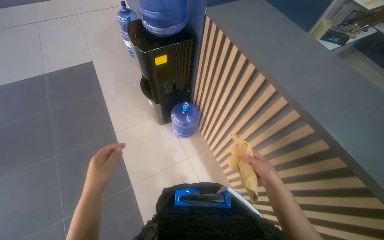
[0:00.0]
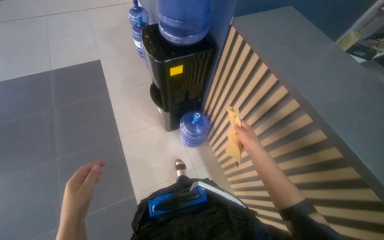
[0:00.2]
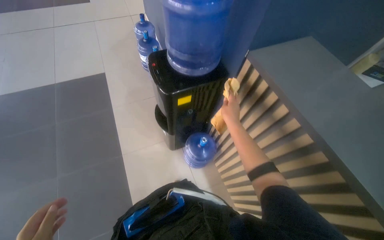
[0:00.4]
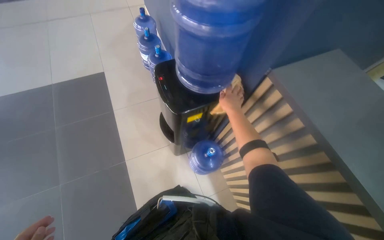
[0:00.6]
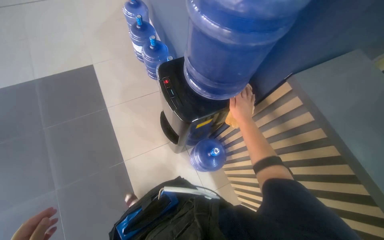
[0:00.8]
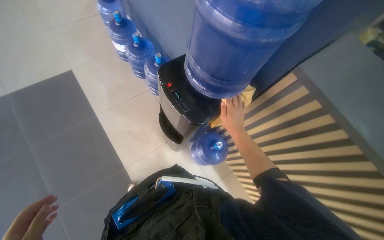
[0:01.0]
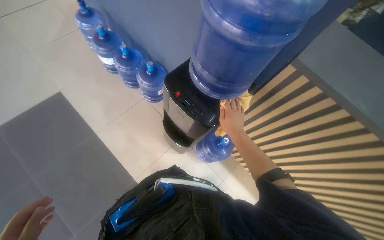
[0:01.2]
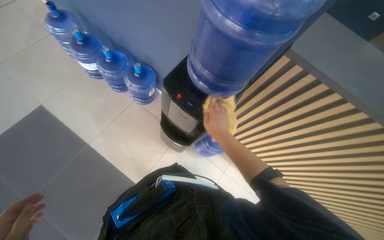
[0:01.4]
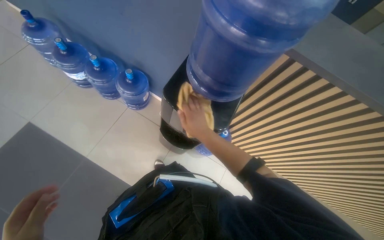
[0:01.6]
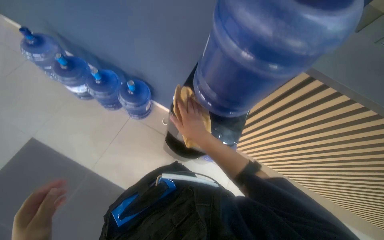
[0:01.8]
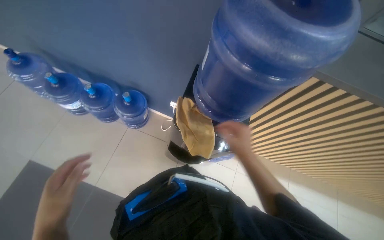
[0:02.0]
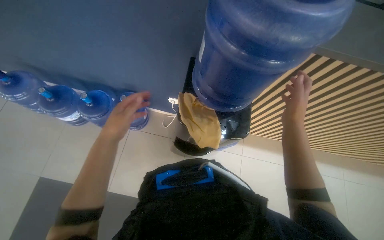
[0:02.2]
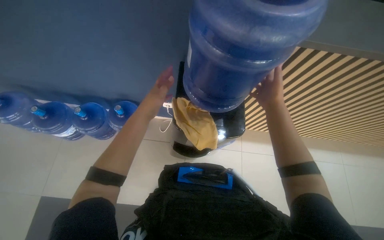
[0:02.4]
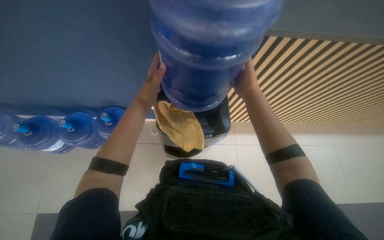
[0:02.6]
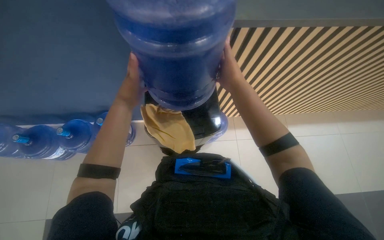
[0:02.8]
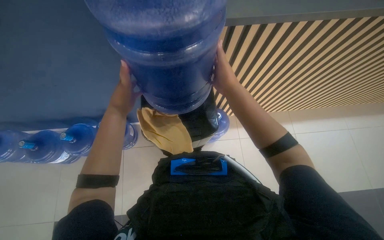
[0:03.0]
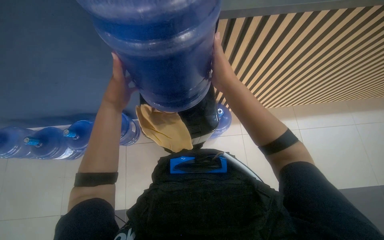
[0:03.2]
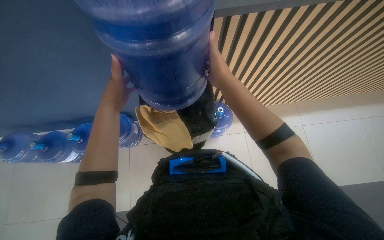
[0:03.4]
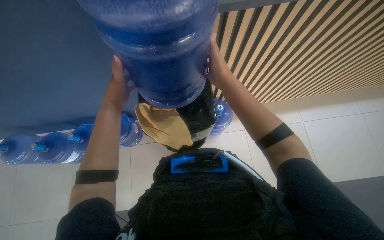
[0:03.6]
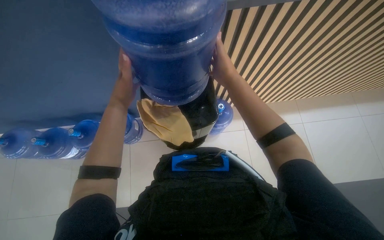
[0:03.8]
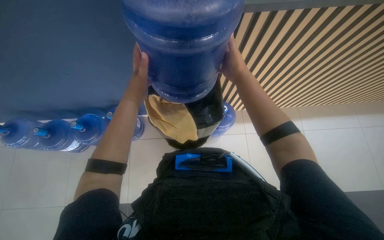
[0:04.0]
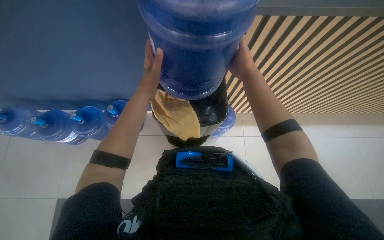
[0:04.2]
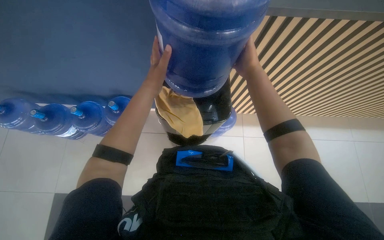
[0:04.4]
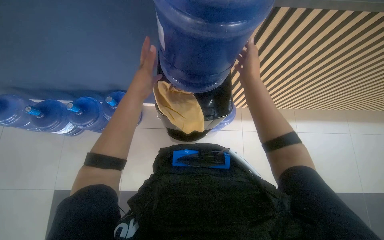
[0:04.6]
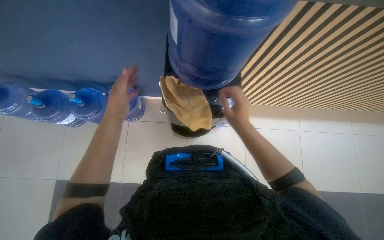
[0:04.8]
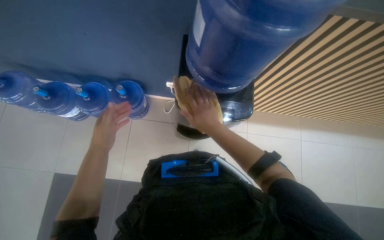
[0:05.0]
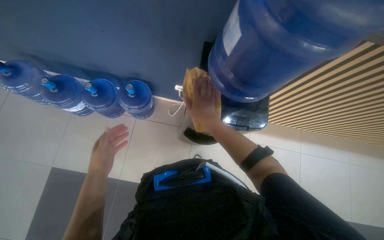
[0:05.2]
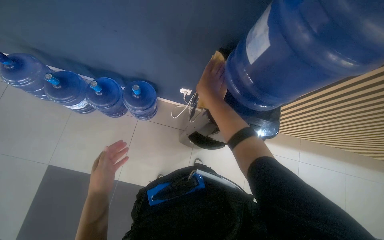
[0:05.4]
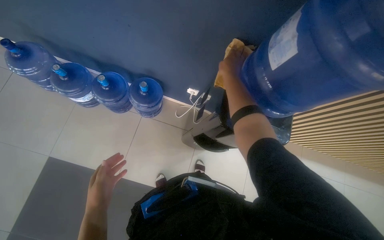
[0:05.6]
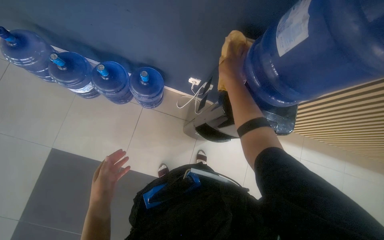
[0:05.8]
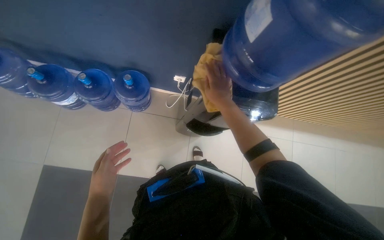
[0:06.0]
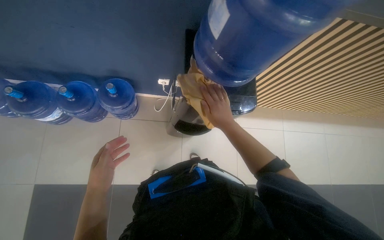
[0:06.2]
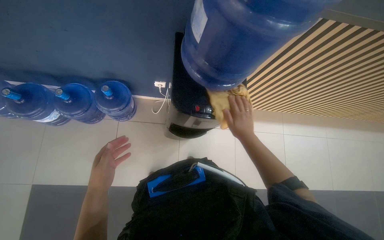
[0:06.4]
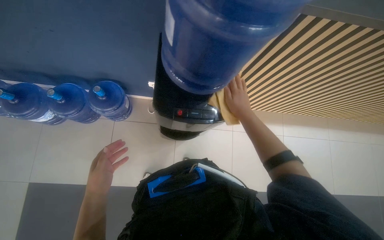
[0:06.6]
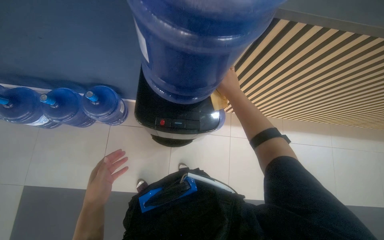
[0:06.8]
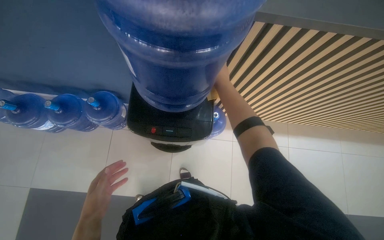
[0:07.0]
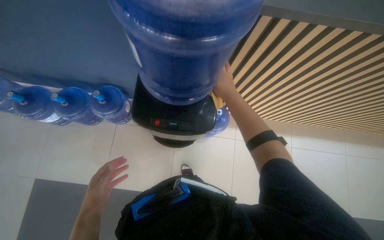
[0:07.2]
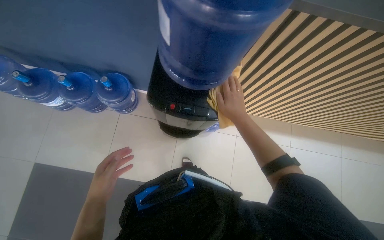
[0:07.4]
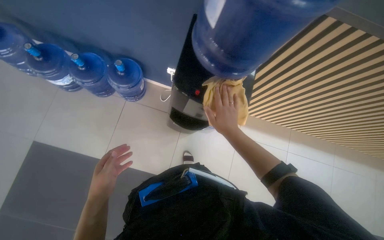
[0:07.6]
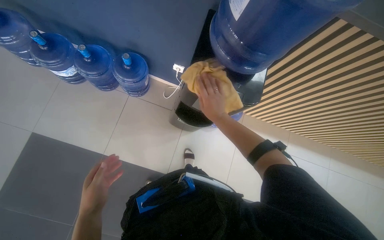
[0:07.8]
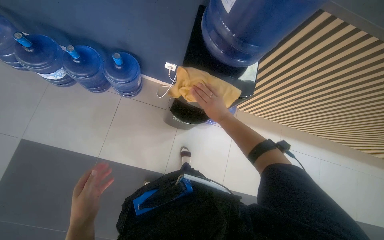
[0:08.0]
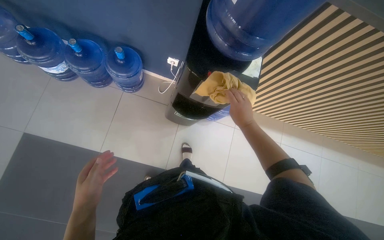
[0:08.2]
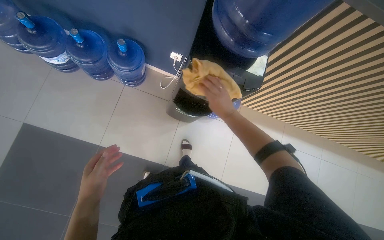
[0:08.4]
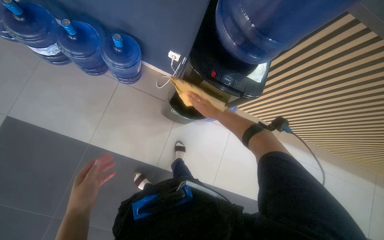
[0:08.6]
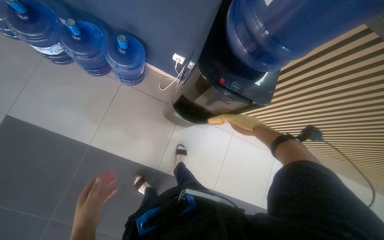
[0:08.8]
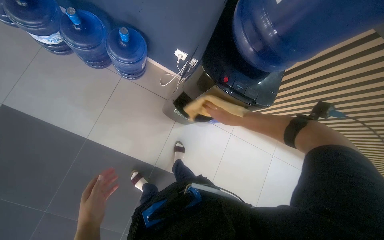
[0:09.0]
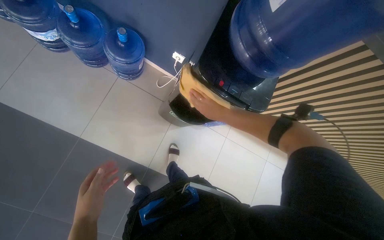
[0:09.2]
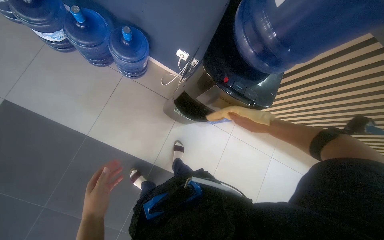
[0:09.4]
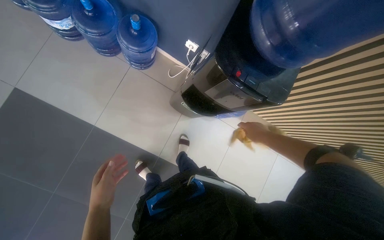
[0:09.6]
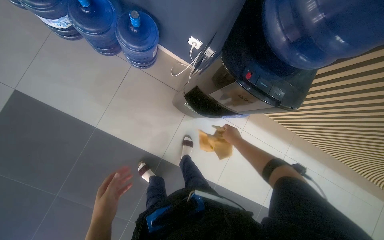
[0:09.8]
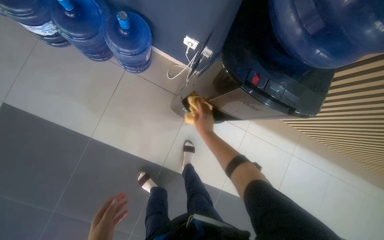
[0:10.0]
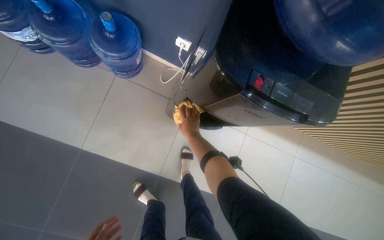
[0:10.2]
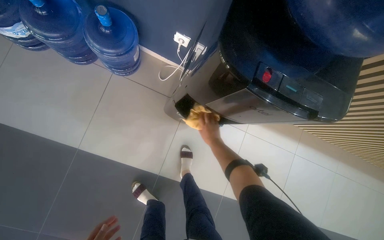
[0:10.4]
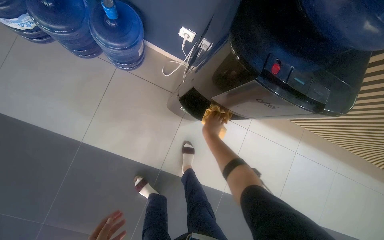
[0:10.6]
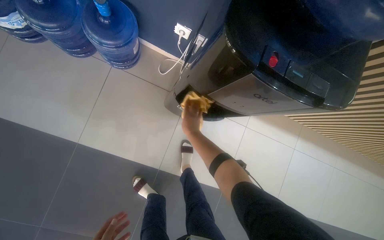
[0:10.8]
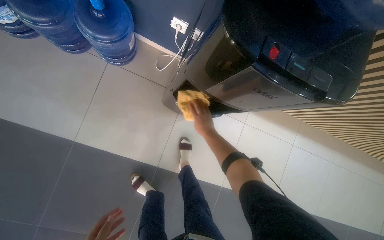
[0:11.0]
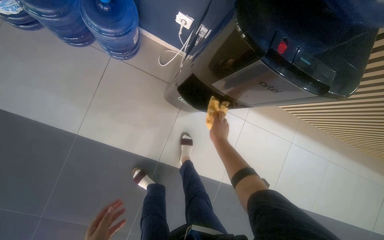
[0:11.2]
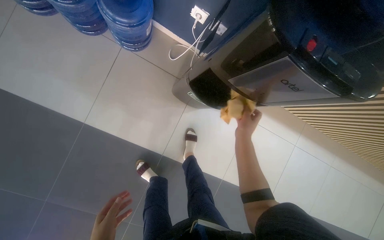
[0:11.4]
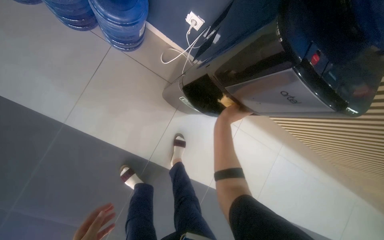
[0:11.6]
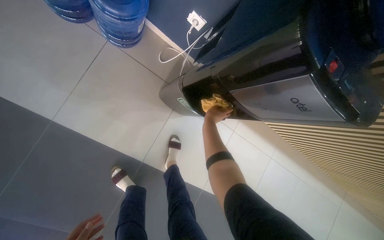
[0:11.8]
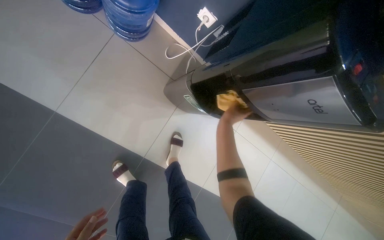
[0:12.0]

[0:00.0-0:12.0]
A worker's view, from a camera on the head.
Job: wiping surfaces.
The whole recording: Wiping water dispenser. The worker wipes the water dispenser with a yellow cloth.
0:00.0 to 0:01.6: The wearer moves roughly 90 cm. The head rotates about 35 degrees to the right. The wearer looks some 15 degrees further downward.
0:01.6 to 0:03.0: The scene rotates counterclockwise by about 35 degrees. The right hand moves up the picture and nearer to the camera, approximately 20 cm, and travels to the right and back again, roughly 10 cm each way.
0:03.0 to 0:04.4: The hands make small movements and keep their place.
0:04.4 to 0:06.0: The left hand shifts approximately 50 cm to the left and down the picture, while the right hand moves up and down the picture over roughly 20 cm, changing direction 2 times.
0:06.0 to 0:07.6: The right hand goes up and down the picture, approximately 20 cm each way, reversing 2 times.
0:07.6 to 0:09.0: The left hand heads down the picture, covering roughly 15 cm, while the right hand moves farther from the camera, approximately 15 cm.
0:09.0 to 0:10.4: The right hand swings left and right, some 30 cm each way, with 2 reversals.

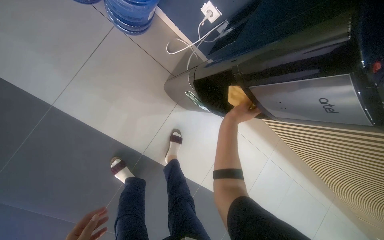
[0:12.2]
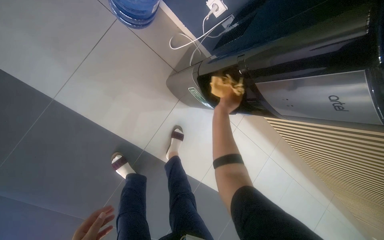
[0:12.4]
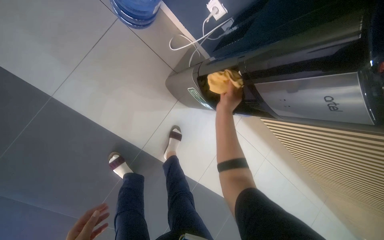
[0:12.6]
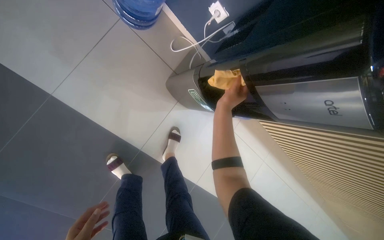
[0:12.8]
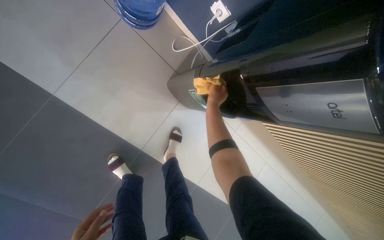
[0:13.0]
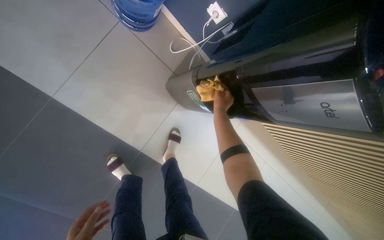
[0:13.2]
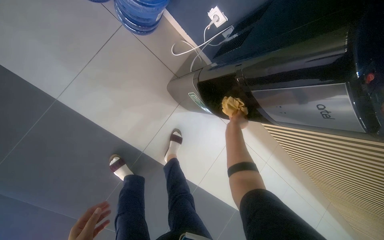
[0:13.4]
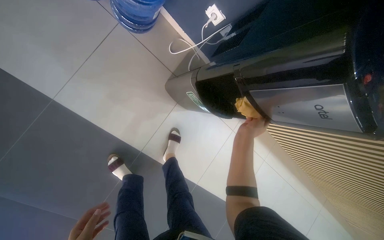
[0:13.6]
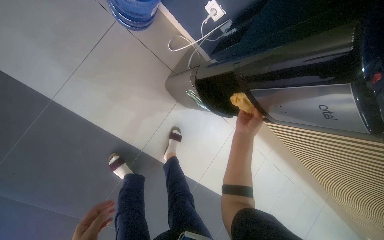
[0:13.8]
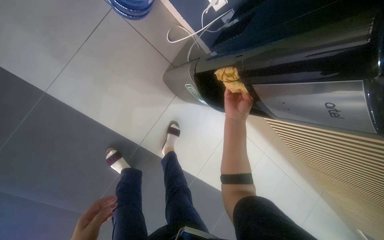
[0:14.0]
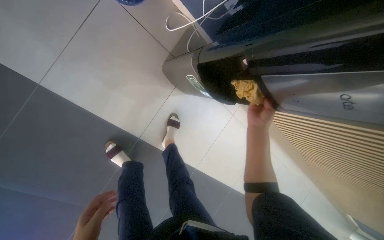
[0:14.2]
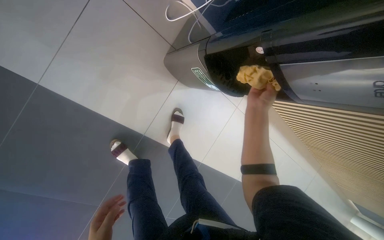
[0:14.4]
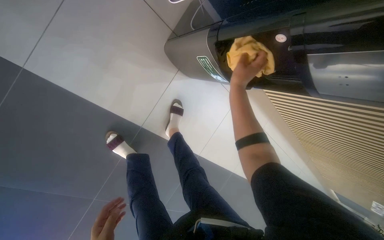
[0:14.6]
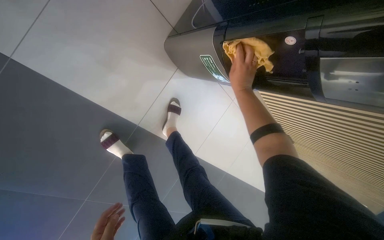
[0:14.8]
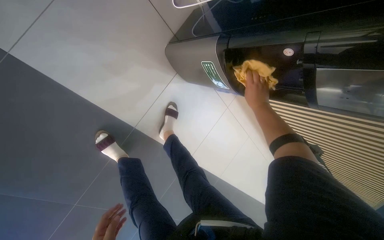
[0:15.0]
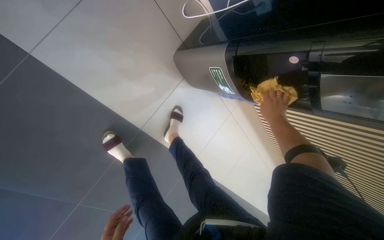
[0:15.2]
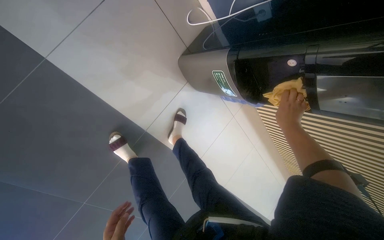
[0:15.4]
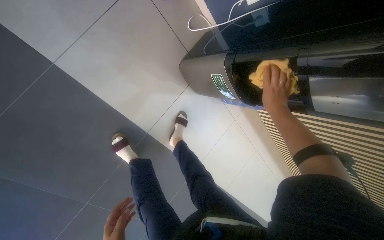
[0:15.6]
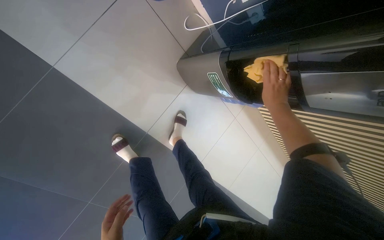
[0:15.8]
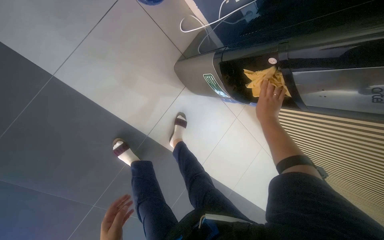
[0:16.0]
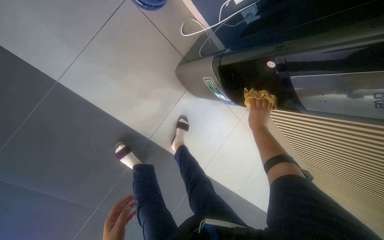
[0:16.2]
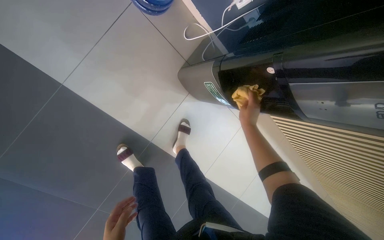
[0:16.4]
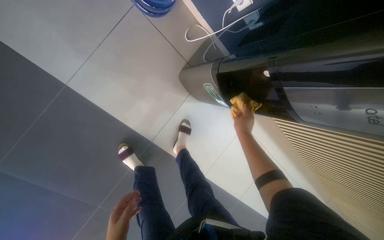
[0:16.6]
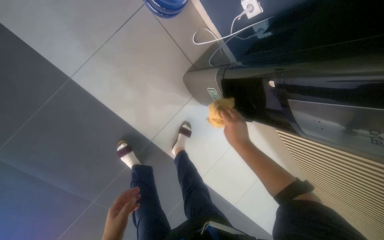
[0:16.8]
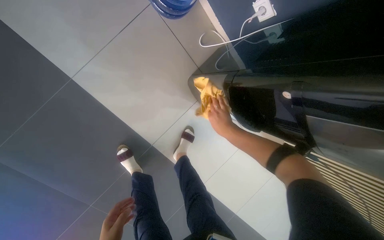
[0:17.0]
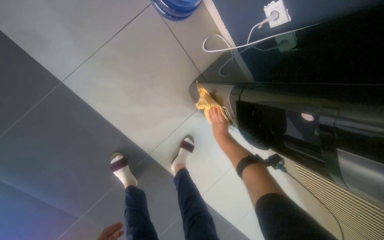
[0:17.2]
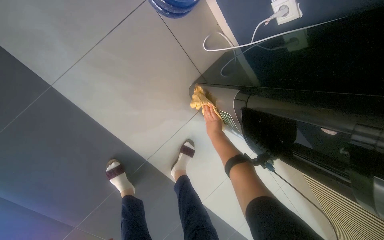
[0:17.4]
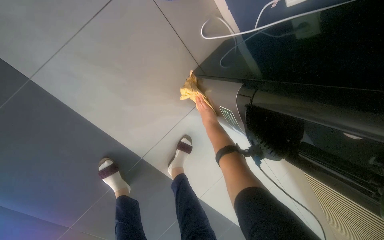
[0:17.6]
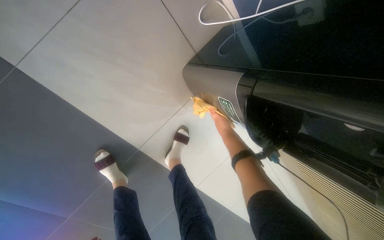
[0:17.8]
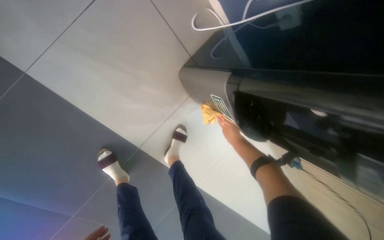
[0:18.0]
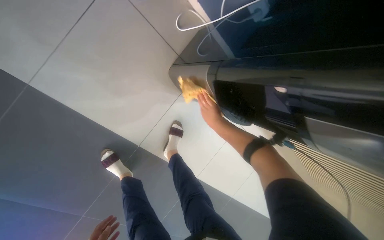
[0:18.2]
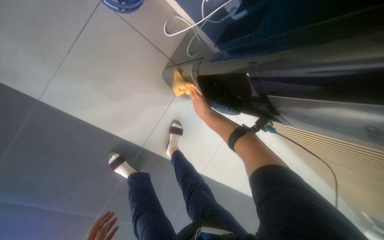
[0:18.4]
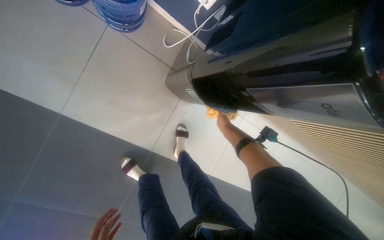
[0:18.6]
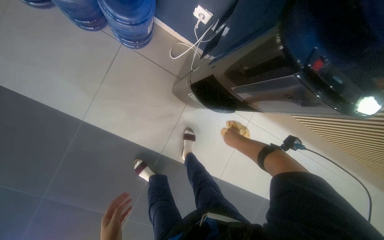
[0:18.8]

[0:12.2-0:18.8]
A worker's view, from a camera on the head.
Job: wiping surfaces.
The whole recording: Wiping water dispenser. The worker wipes the water dispenser with a yellow cloth.
0:12.2 to 0:13.8: The right hand goes roughly 10 cm nearer to the camera.
0:15.4 to 0:17.2: The right hand moves farther from the camera and to the left, approximately 25 cm.
0:17.2 to 0:18.8: The right hand swings nearer and farther, roughly 20 cm each way, with 3 reversals.
